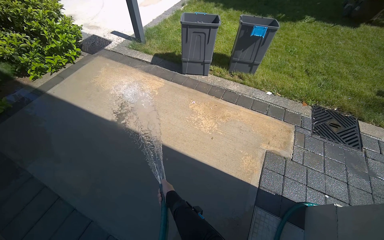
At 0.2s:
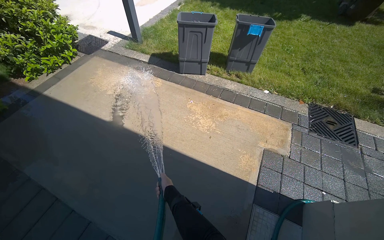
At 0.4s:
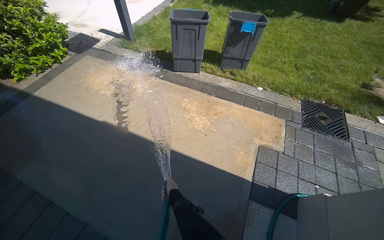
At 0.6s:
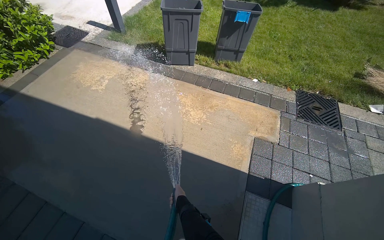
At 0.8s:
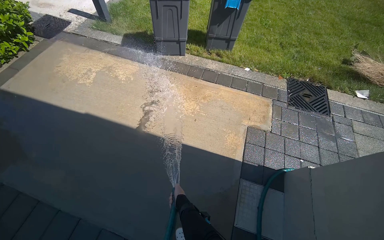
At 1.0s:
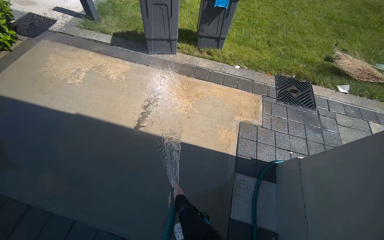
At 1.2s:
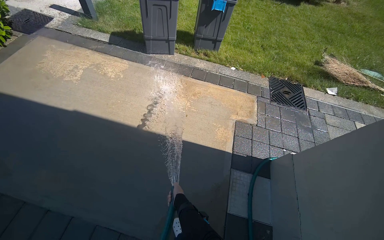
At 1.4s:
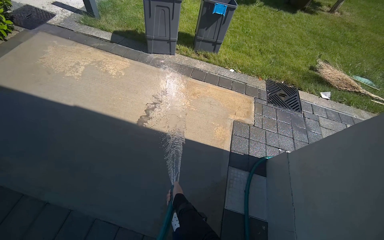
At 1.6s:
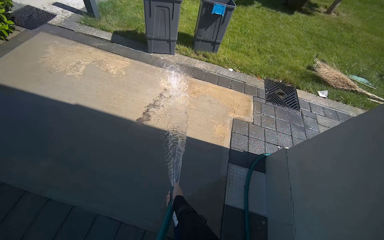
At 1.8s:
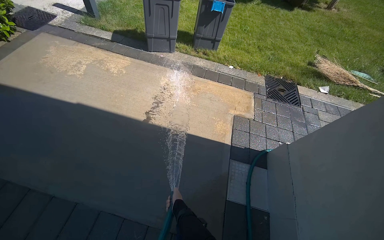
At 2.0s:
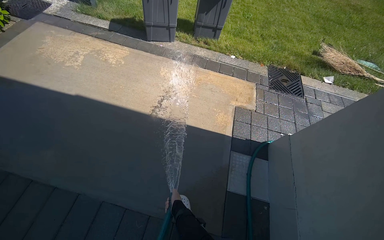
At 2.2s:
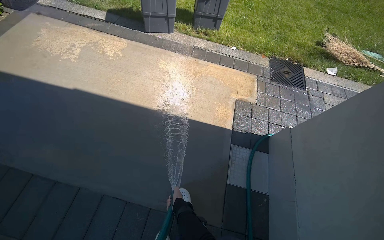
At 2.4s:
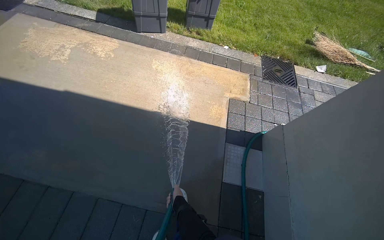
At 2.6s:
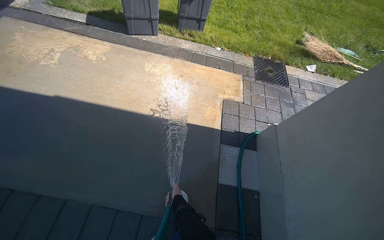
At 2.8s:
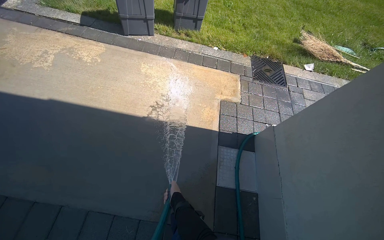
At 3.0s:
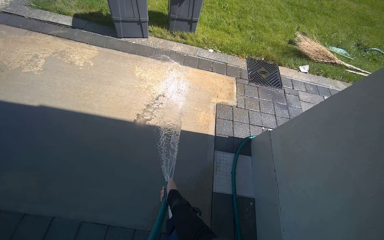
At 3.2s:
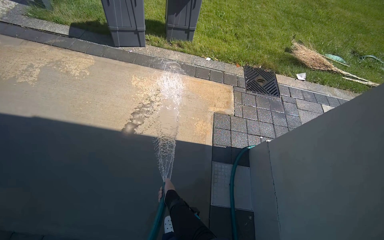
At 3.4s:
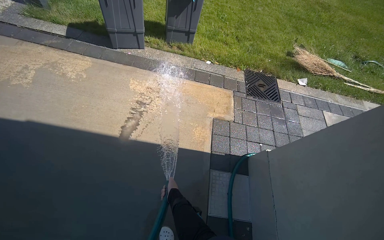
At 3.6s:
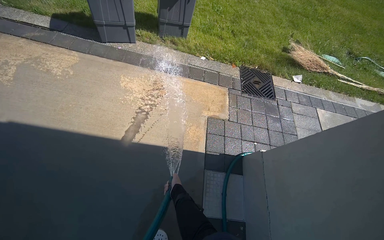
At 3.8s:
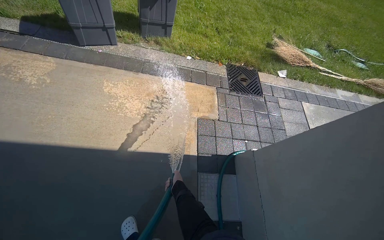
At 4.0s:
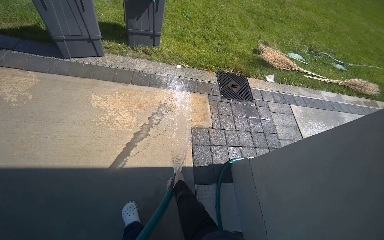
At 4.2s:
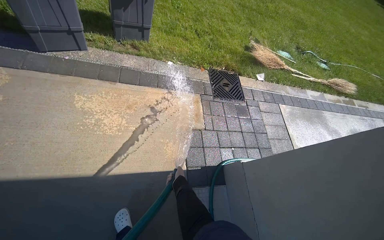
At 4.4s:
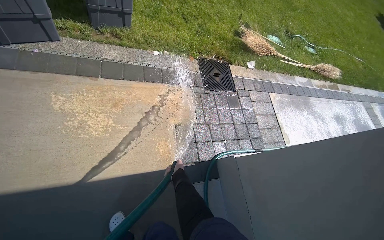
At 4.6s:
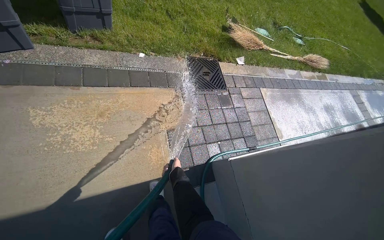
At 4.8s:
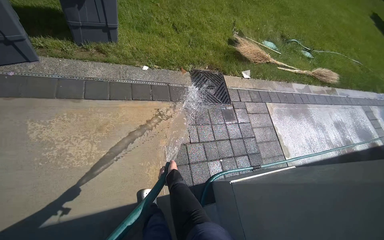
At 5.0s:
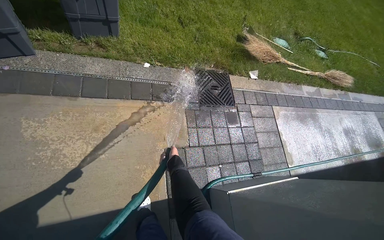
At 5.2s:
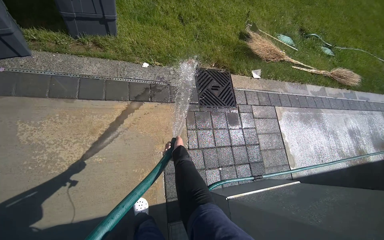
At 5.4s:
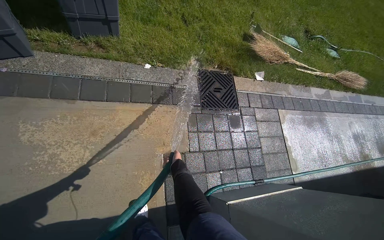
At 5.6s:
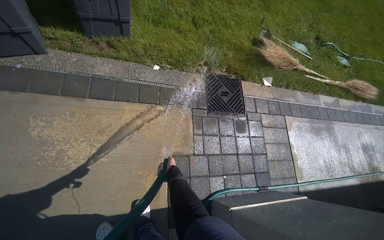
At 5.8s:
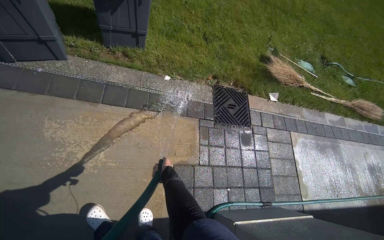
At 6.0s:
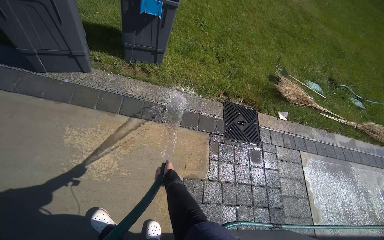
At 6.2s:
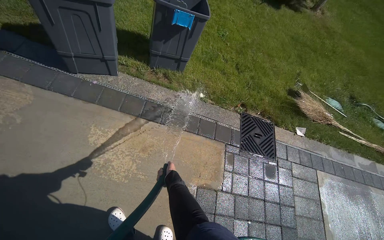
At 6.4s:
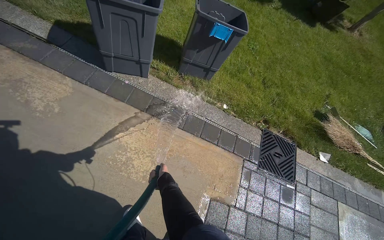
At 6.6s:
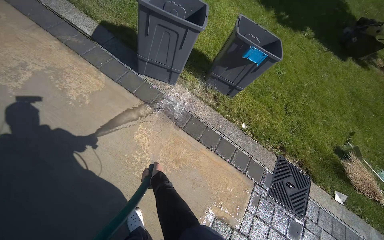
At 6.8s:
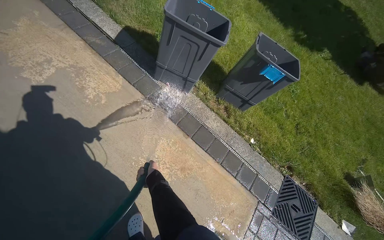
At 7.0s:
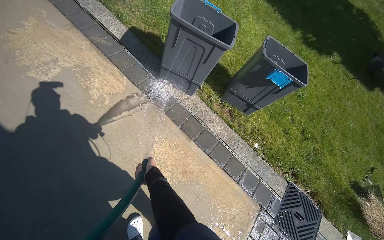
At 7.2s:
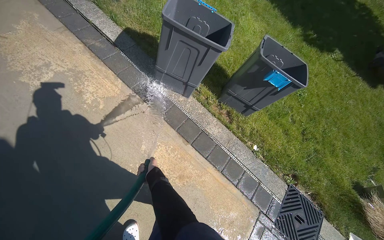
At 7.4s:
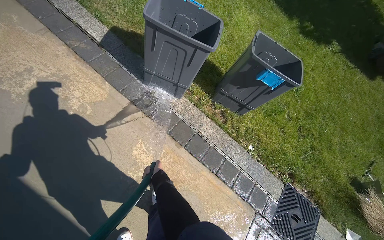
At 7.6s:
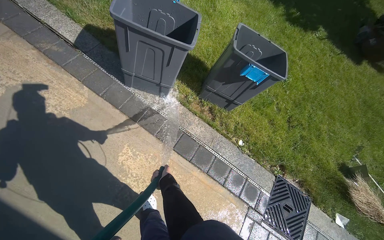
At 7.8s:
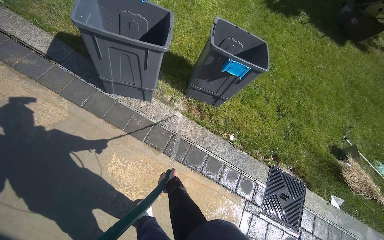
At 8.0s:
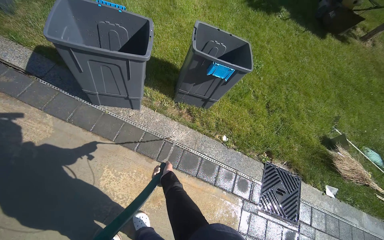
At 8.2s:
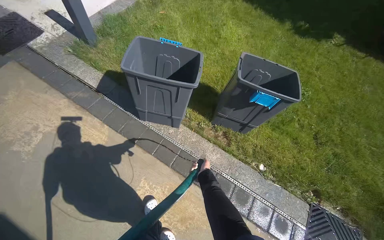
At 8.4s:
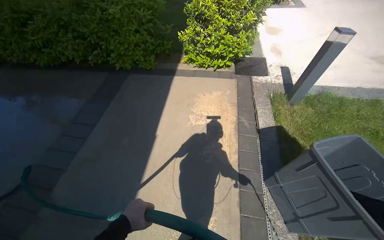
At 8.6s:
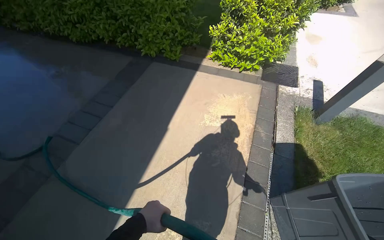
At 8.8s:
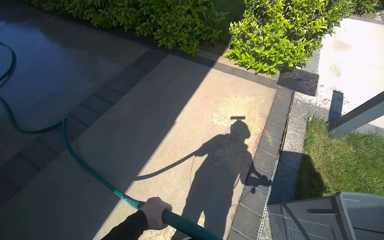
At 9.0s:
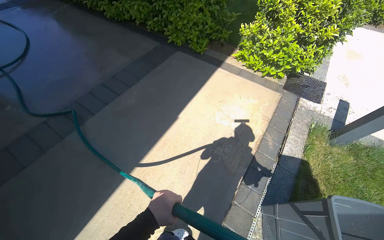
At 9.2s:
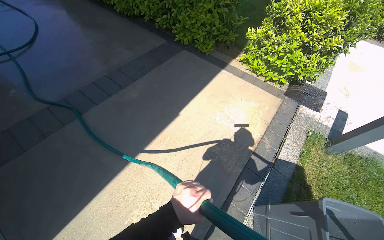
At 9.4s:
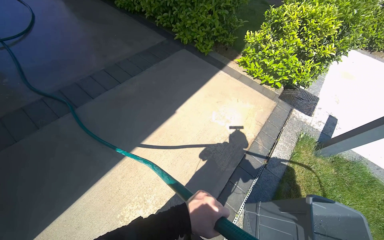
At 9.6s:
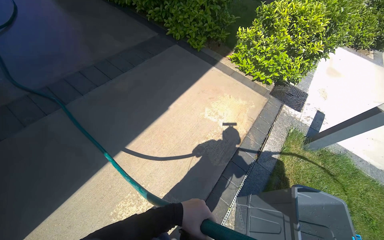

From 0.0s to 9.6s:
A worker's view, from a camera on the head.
Job: wiping surfaces.
The whole recording: Spraying water on building exterior and sidewalk. The worker sprays water on the building exterior and adjacent sidewalk with a hose.
From 3.2s to 4.8s: The head travels approximately 70 cm. The wearer's head swings approximately 20 degrees to the right.
From 4.8s to 6.4s: The head rotates about 30 degrees to the left.
From 6.4s to 8.0s: The camera is carried approximately 40 cm.
From 8.0s to 9.6s: The head turns to the left by about 55 degrees.

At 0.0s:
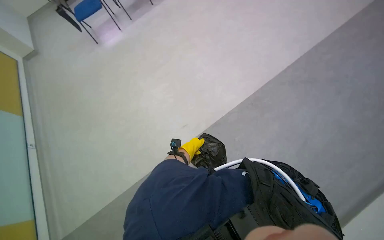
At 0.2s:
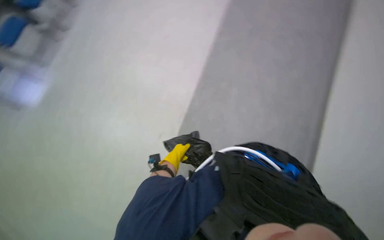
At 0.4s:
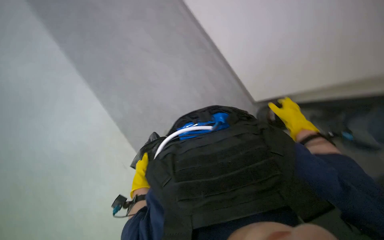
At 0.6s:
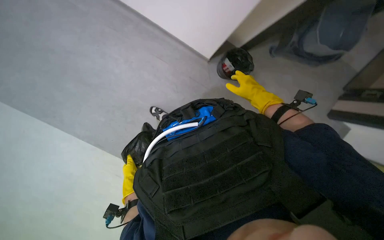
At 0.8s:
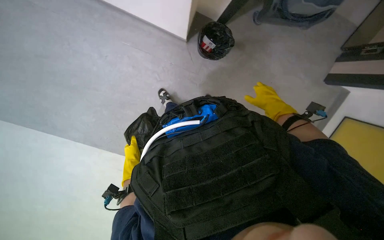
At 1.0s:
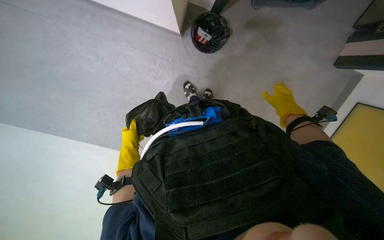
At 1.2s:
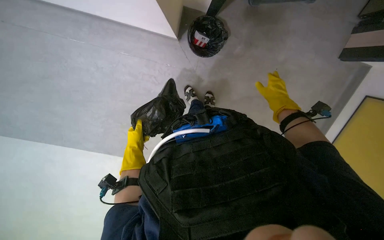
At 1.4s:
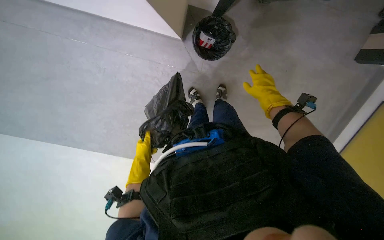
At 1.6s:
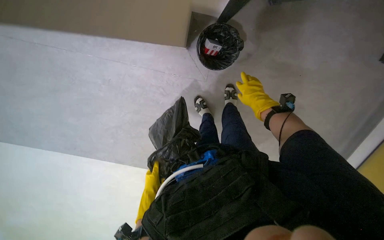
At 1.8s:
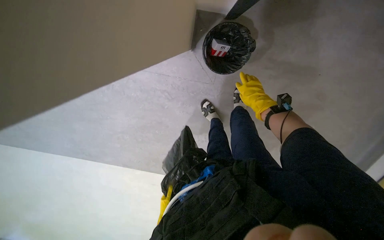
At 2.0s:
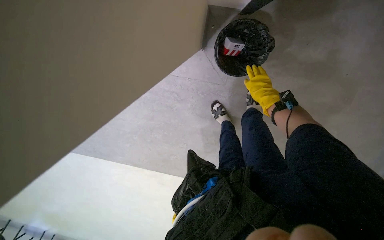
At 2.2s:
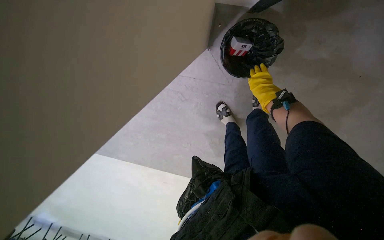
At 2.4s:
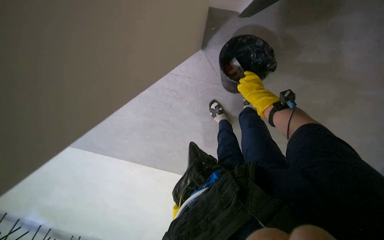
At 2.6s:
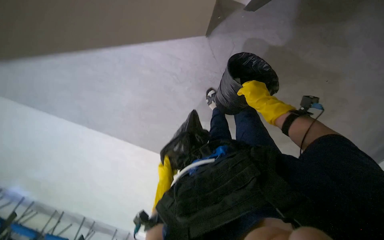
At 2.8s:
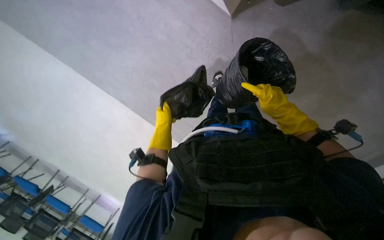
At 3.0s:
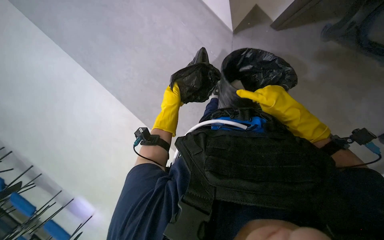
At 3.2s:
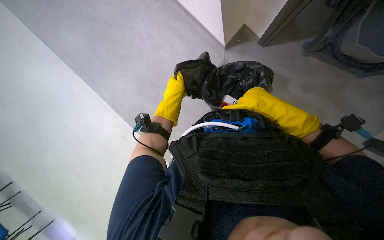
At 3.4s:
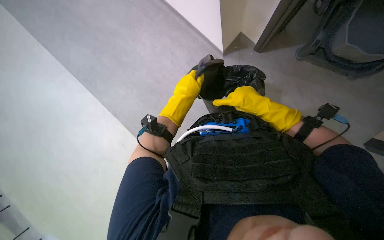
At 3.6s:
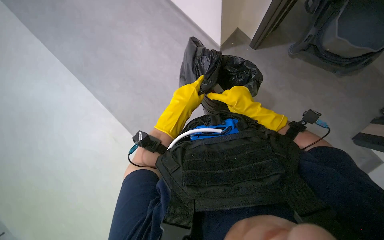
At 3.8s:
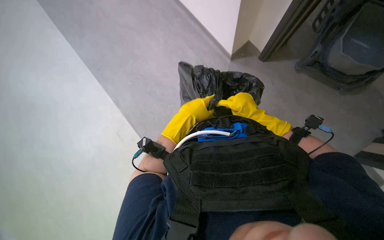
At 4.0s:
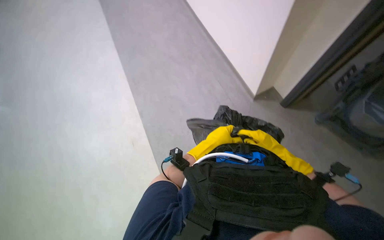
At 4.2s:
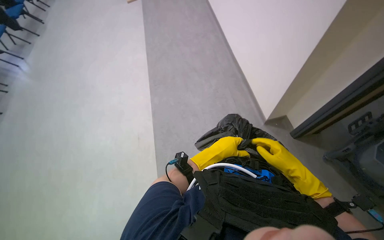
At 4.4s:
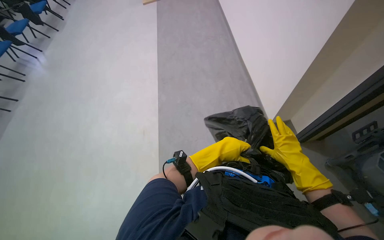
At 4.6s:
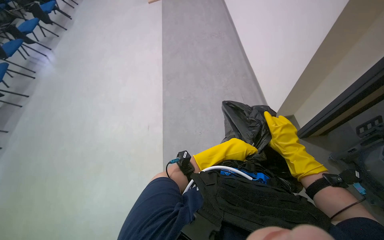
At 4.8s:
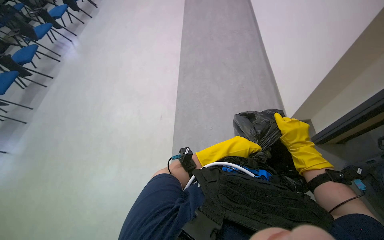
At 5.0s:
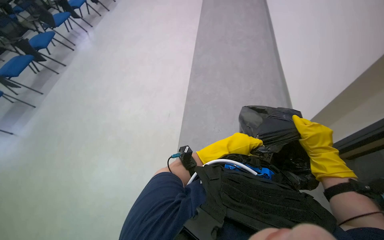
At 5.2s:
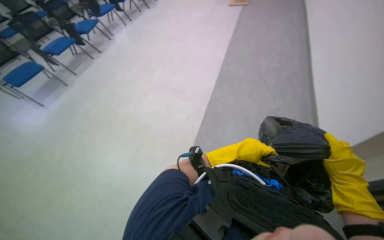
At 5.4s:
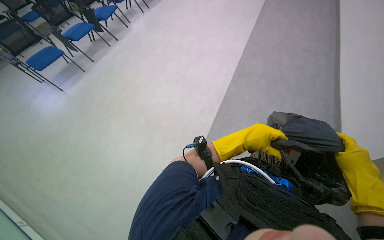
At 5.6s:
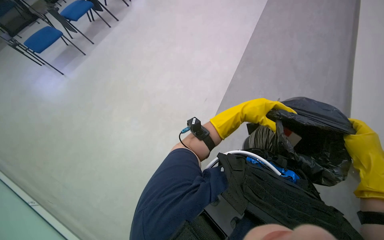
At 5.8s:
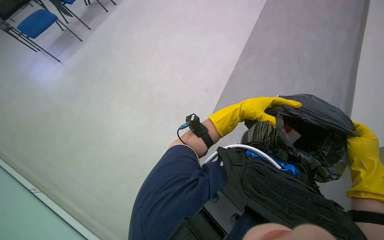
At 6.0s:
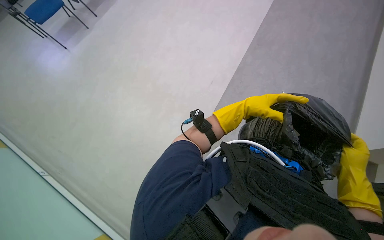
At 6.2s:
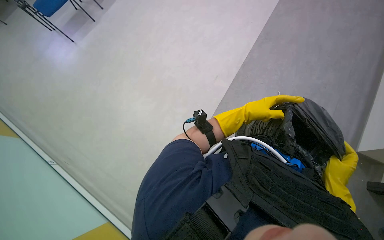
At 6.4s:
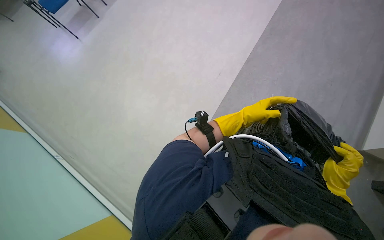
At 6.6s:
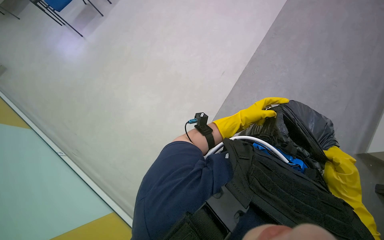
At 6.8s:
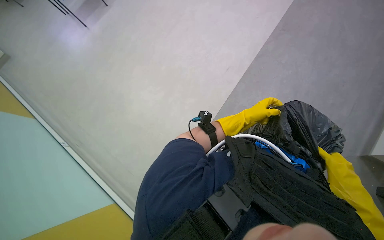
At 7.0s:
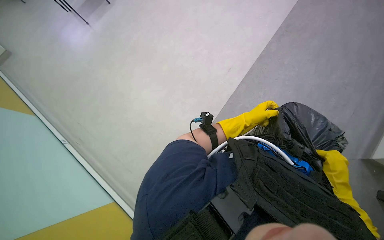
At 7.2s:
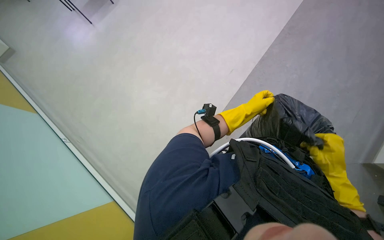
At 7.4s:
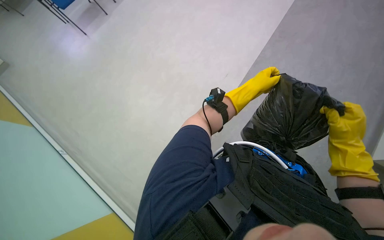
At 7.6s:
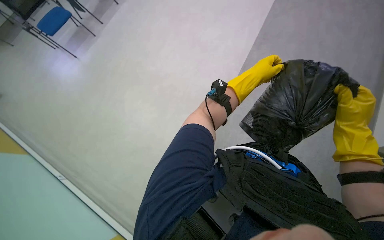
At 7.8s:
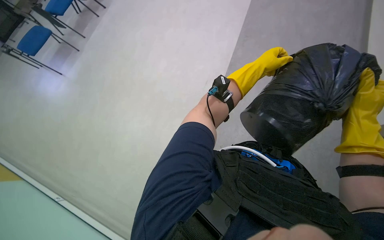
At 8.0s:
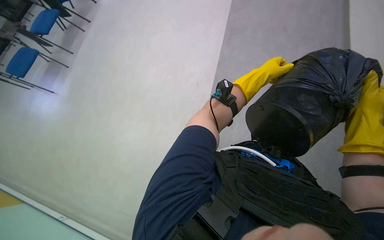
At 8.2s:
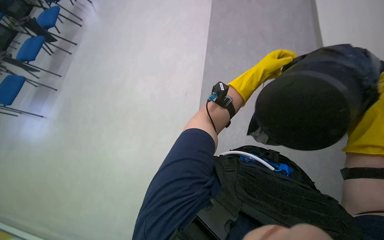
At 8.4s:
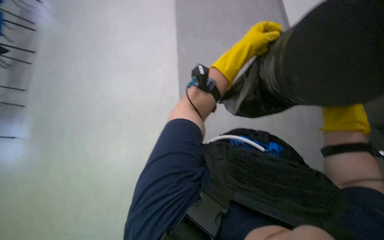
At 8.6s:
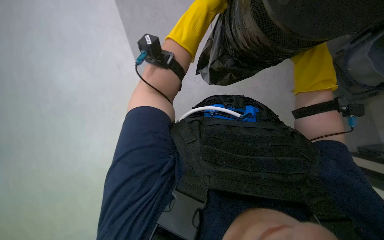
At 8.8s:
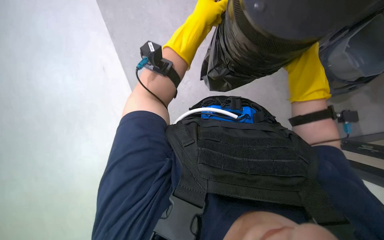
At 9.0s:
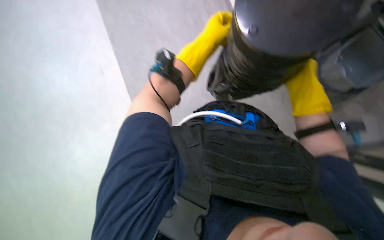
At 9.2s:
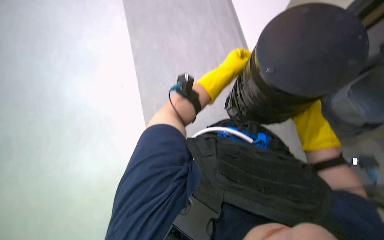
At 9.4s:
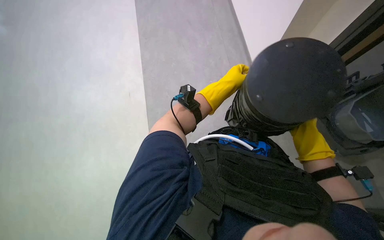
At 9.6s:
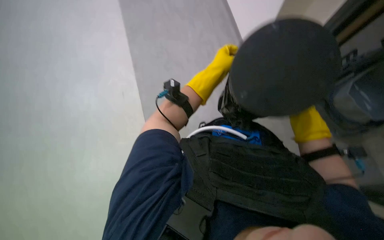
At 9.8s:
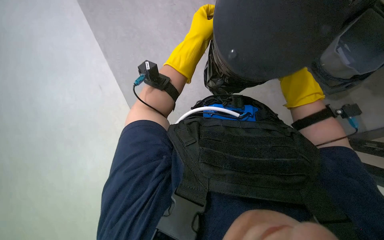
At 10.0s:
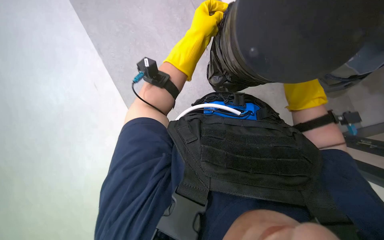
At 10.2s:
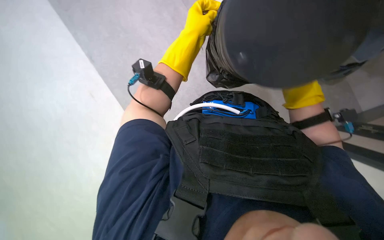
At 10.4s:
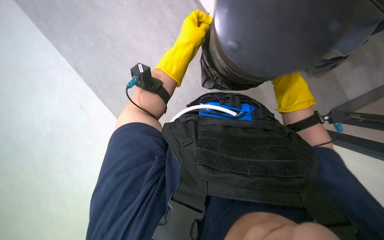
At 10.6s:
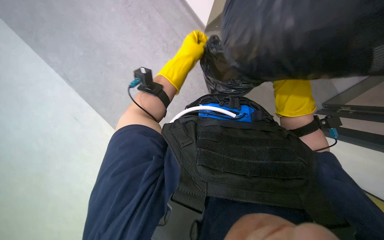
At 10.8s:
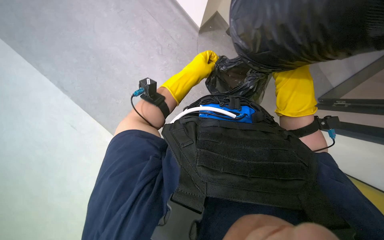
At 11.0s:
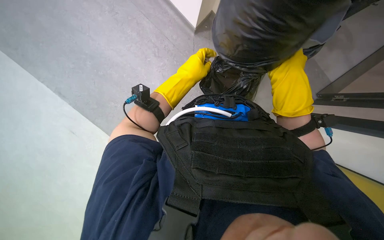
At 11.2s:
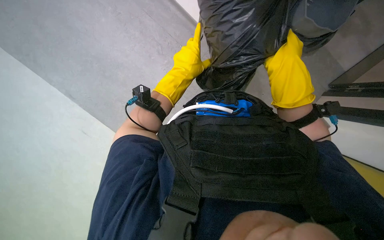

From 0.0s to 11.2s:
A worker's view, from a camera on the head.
Job: managing trash.
The whole recording: Emptying trash and preparing mop. The worker removes a trash bag from a bin, ties it, places it in the cart, and then prepares the mop by dipping and wringing it.
From 0.0s to 1.6s: The view tips downward by some 15 degrees. Everything in view rotates some 55 degrees counterclockwise.
From 1.6s to 3.2s: The camera pitches downward, by approximately 15 degrees. The right hand travels nearer to the camera by roughly 15 cm.
From 3.2s to 4.8s: The wearer looks approximately 35 degrees further to the left. The wearer looks some 15 degrees further upward.
From 4.8s to 6.4s: The wearer's head swings about 30 degrees to the left. The camera pitches downward, by roughly 15 degrees.
From 8.0s to 9.6s: The head rotates about 25 degrees to the right.
From 9.6s to 11.2s: The view tips downward by about 15 degrees.
